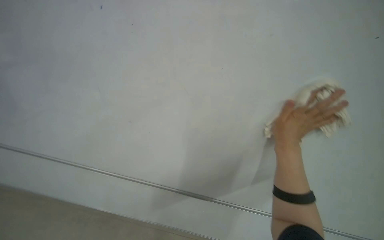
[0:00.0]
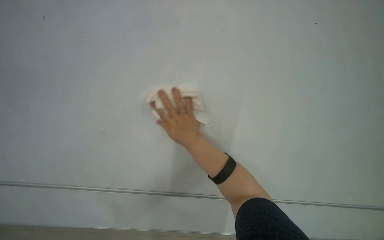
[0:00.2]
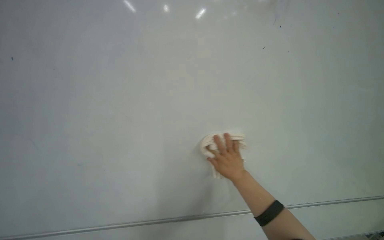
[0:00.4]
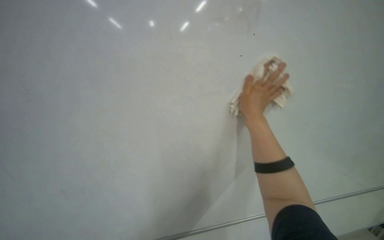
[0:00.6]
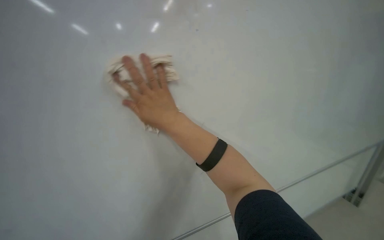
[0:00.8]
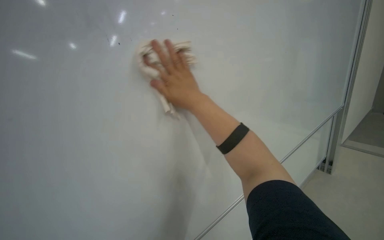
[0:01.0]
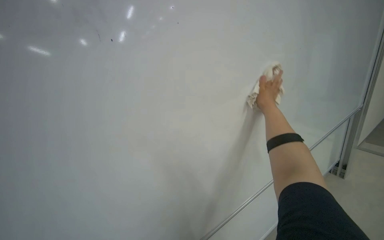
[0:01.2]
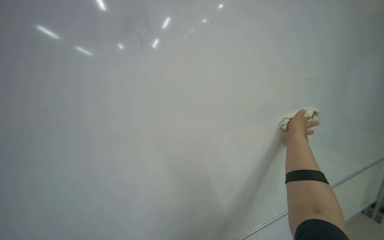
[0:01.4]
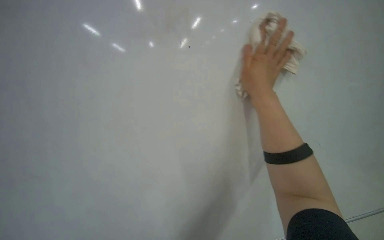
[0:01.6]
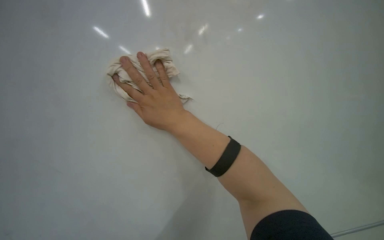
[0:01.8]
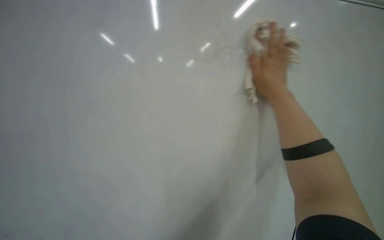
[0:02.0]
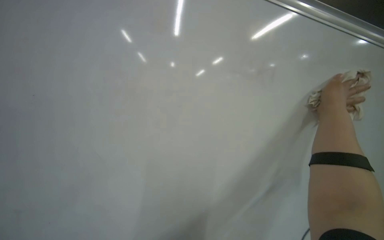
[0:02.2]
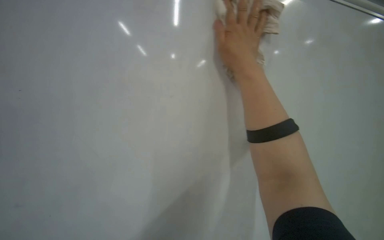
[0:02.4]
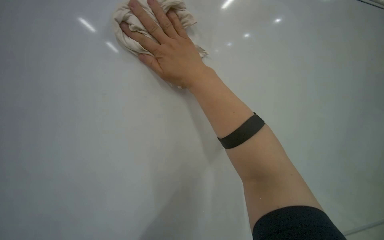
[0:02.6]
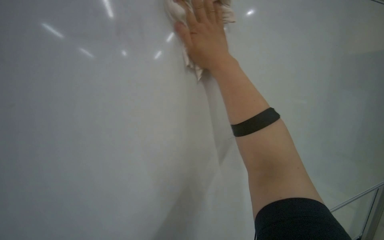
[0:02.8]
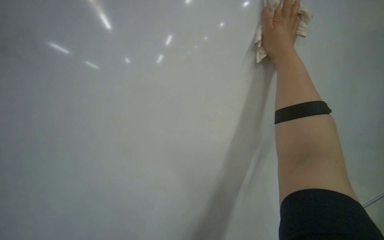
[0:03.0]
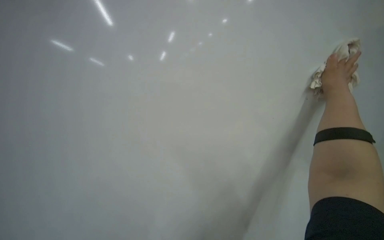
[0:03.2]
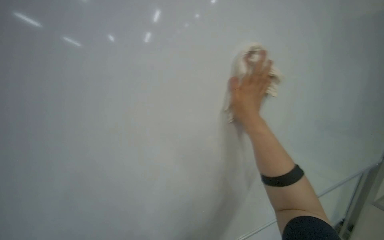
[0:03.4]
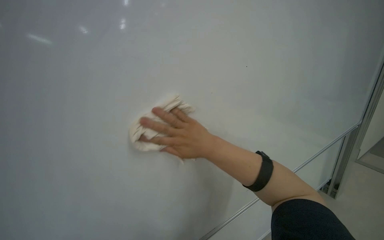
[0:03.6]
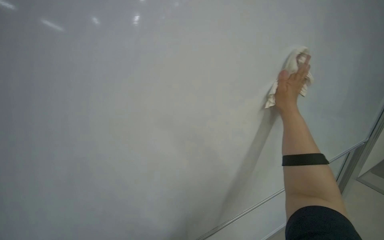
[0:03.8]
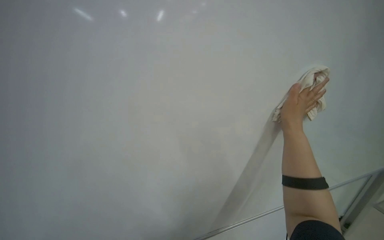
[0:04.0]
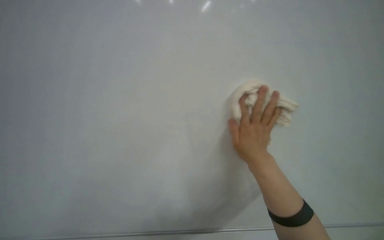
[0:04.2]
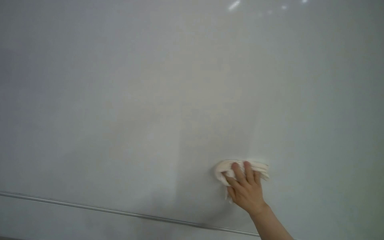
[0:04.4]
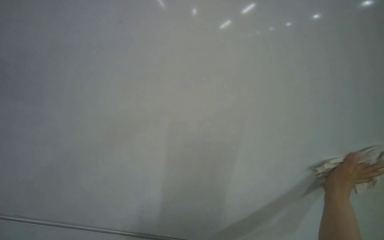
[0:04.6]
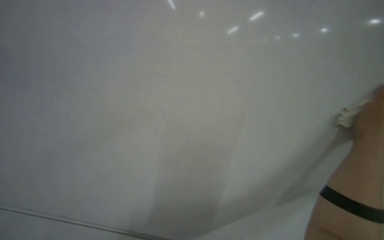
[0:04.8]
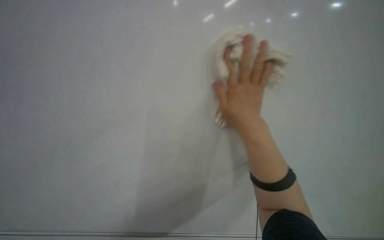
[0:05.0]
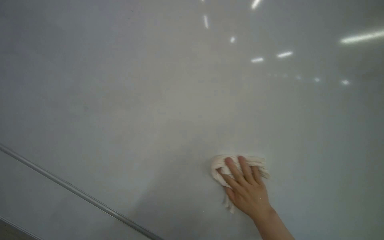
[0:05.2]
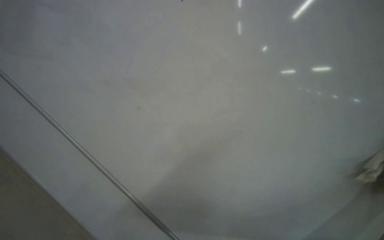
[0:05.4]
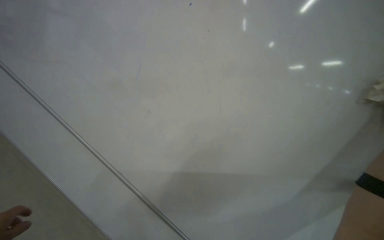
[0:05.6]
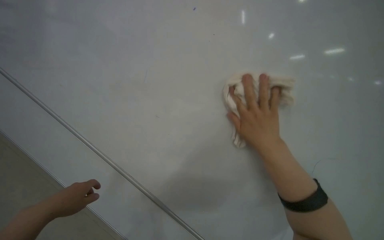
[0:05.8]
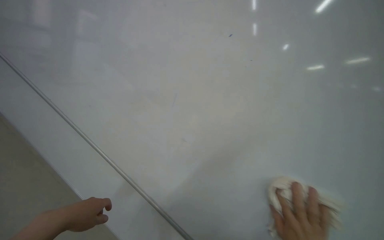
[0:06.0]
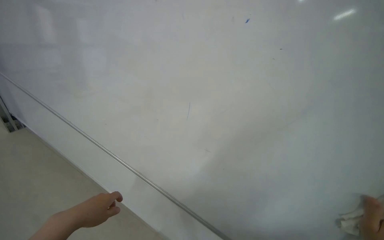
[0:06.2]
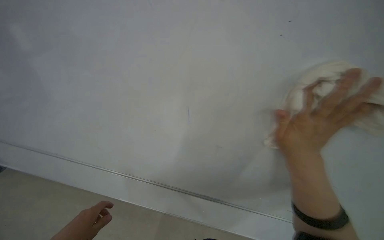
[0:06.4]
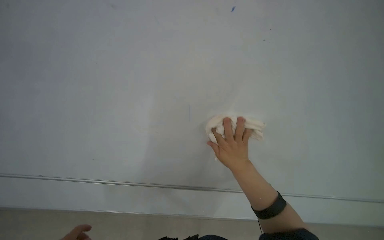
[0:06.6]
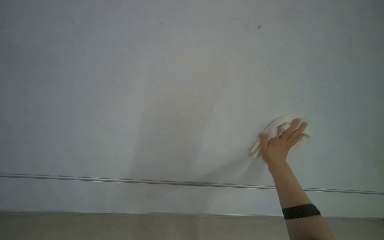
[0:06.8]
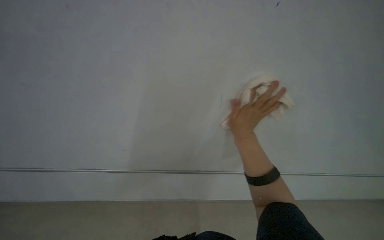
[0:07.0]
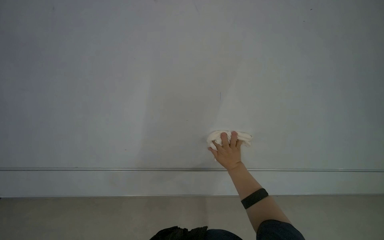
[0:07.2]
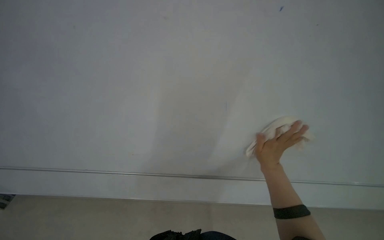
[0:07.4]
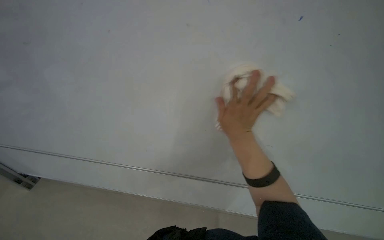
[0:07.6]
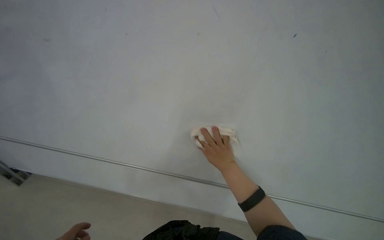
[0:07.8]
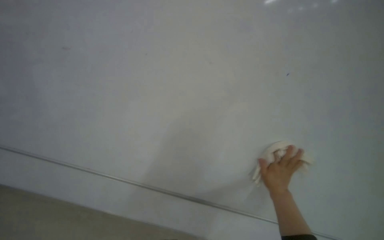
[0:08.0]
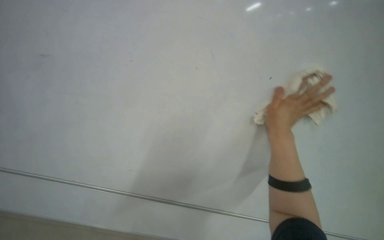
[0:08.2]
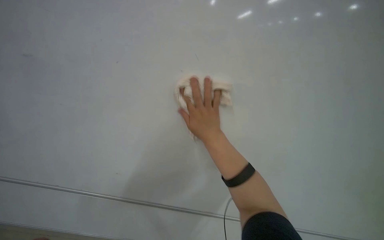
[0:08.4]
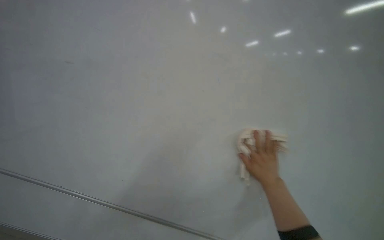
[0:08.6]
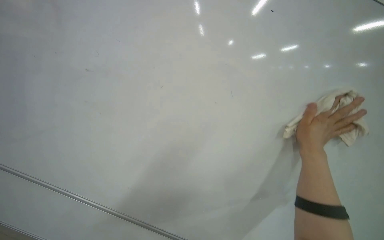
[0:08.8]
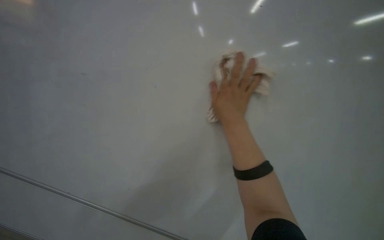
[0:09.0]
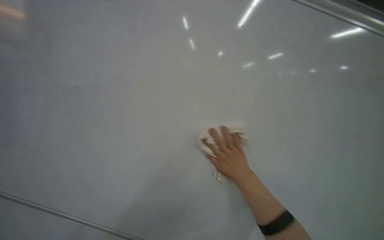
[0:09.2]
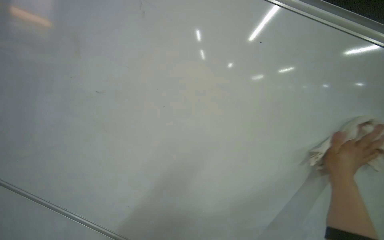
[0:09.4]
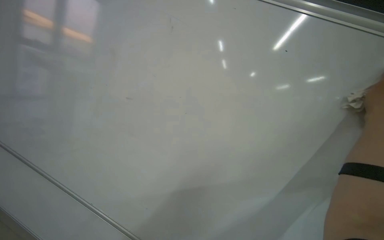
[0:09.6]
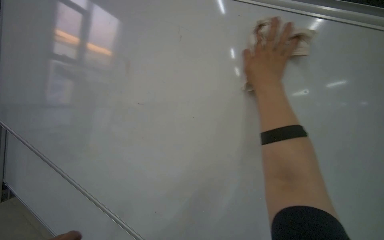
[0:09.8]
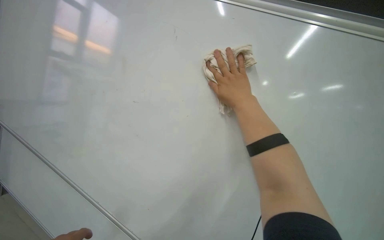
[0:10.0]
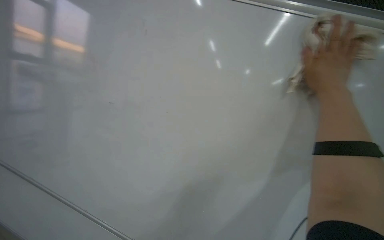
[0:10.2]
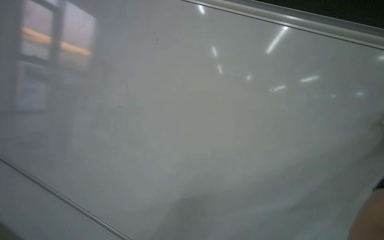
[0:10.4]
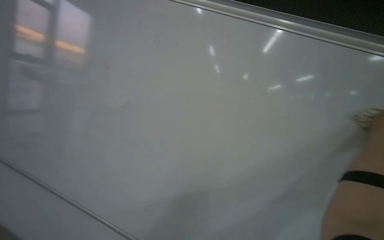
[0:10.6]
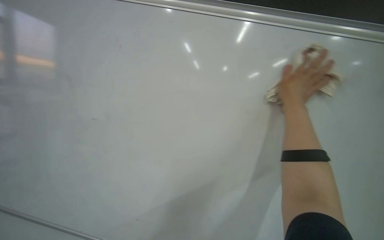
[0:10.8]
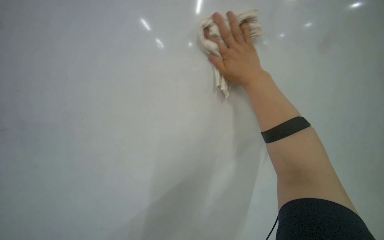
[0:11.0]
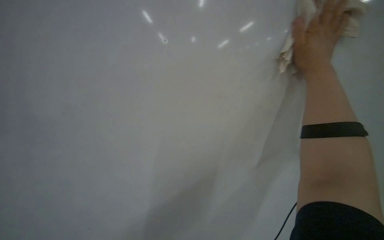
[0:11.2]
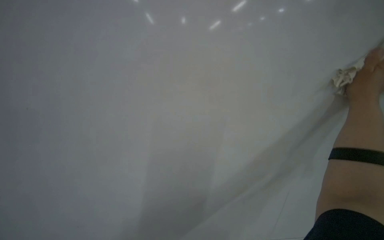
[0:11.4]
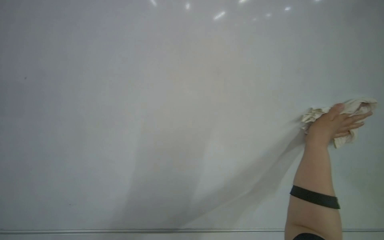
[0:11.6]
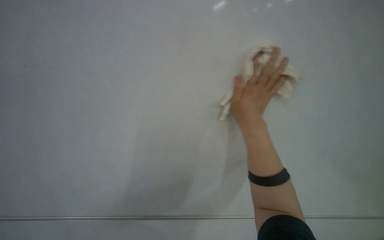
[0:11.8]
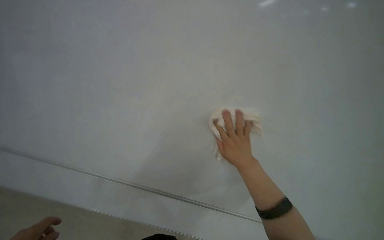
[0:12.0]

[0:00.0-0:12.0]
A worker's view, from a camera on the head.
Job: wiping surfaces.
The whole recording: Wiping whiteboard clean. Wipes the large whiteboard clean with a cloth.
0:00.0 to 0:01.6: The camera is aimed some 25 degrees further to the left. The view tilts some 15 degrees downward. The right hand goes left and right, roughly 40 cm each way, reversing 4 times.
0:01.6 to 0:03.0: The wearer looks approximately 50 degrees further to the left.
0:07.6 to 0:09.0: The camera travels approximately 40 cm. The camera sweeps to the left, by approximately 15 degrees. Everything in view rotates roughly 45 degrees counterclockwise.

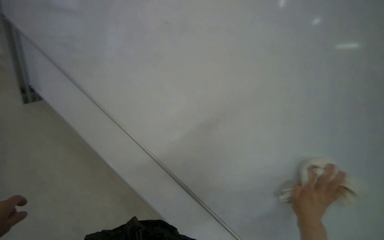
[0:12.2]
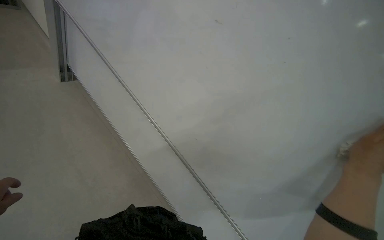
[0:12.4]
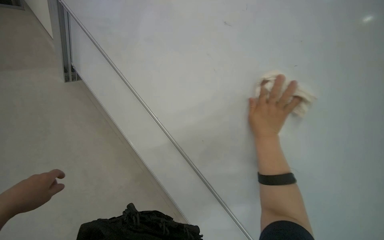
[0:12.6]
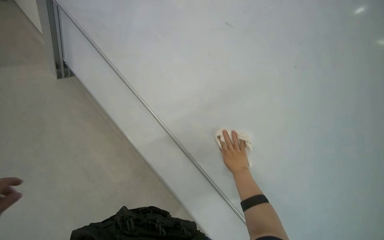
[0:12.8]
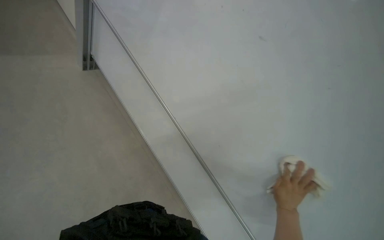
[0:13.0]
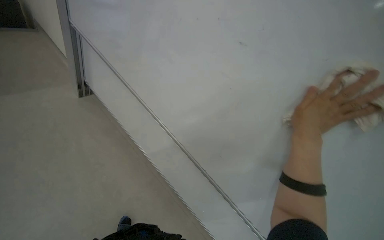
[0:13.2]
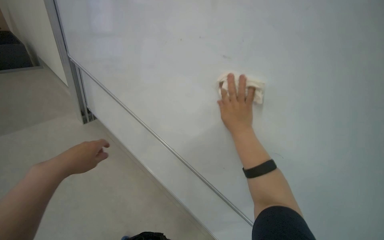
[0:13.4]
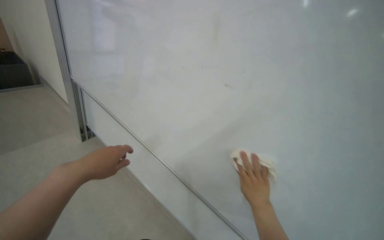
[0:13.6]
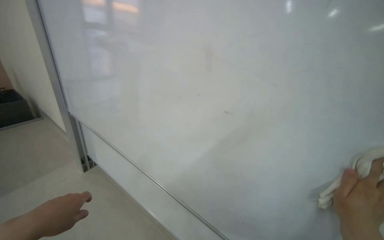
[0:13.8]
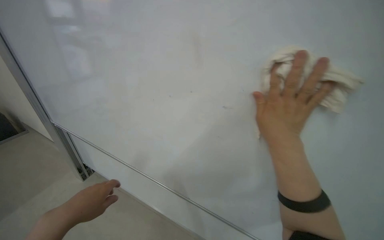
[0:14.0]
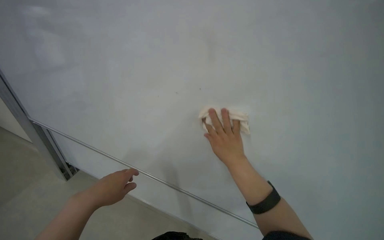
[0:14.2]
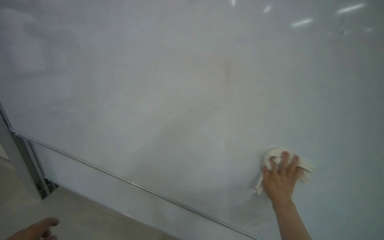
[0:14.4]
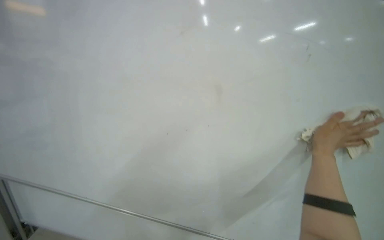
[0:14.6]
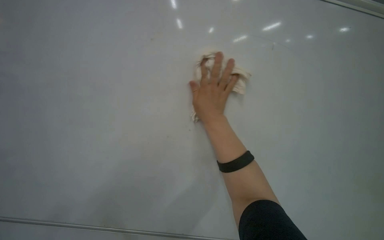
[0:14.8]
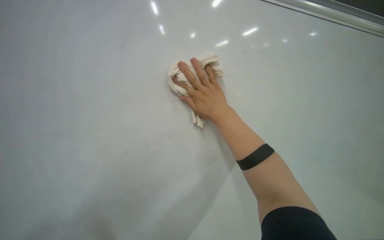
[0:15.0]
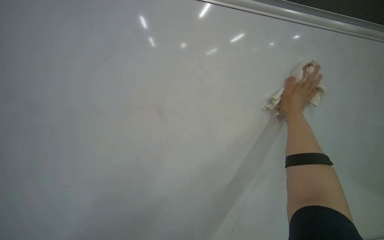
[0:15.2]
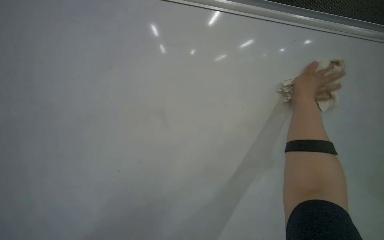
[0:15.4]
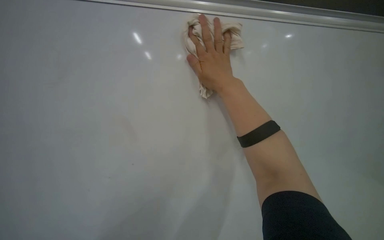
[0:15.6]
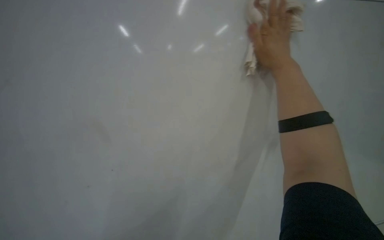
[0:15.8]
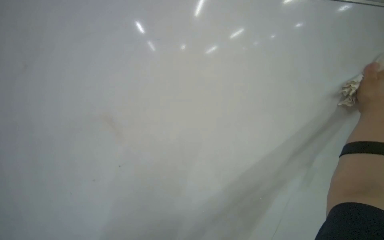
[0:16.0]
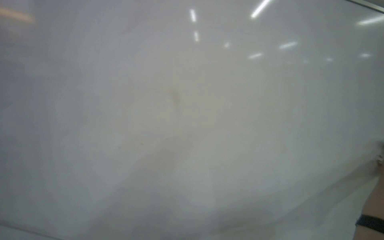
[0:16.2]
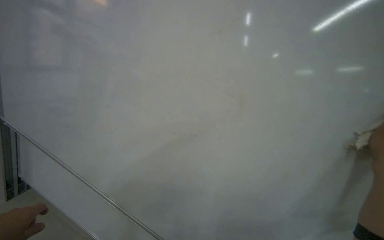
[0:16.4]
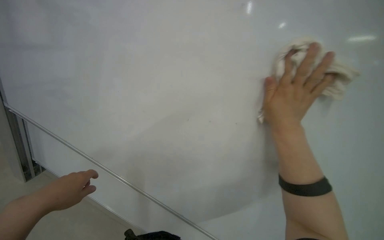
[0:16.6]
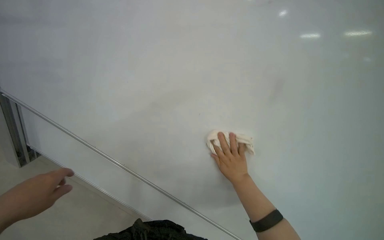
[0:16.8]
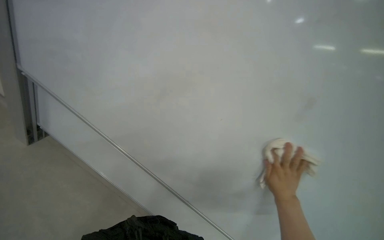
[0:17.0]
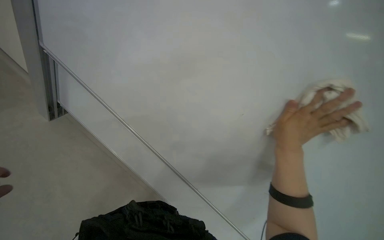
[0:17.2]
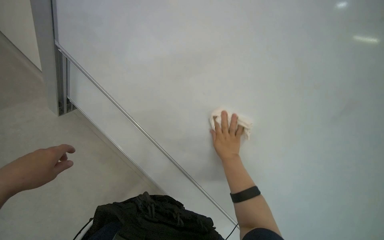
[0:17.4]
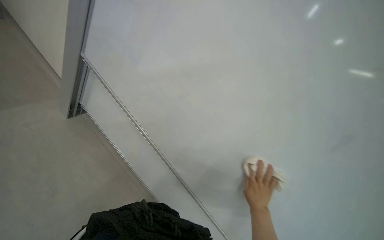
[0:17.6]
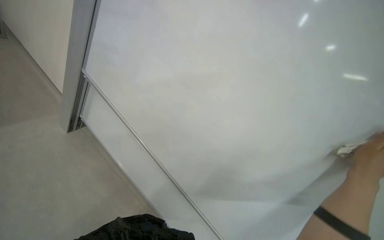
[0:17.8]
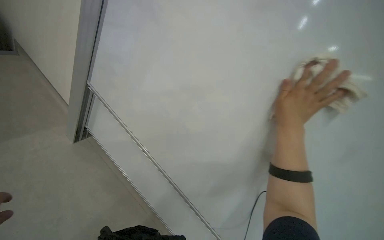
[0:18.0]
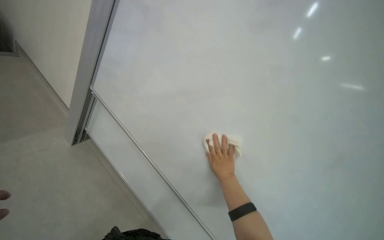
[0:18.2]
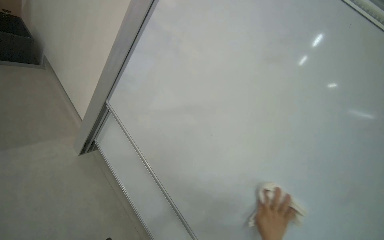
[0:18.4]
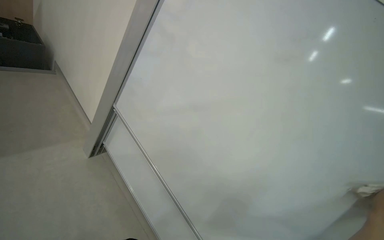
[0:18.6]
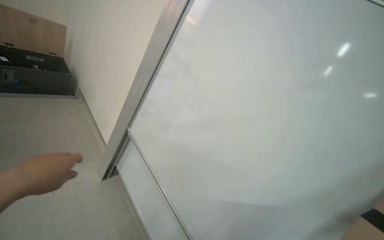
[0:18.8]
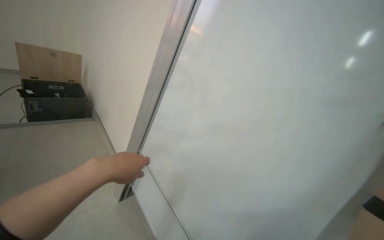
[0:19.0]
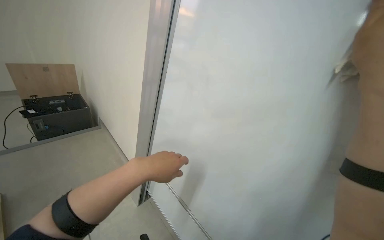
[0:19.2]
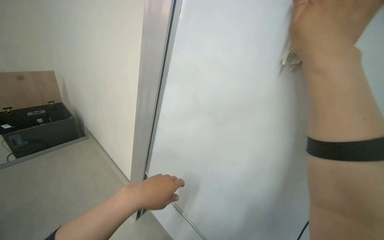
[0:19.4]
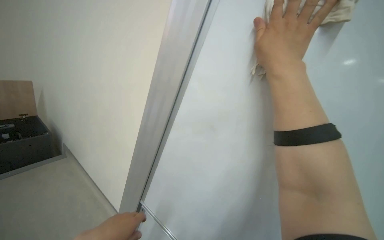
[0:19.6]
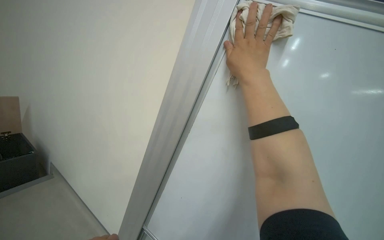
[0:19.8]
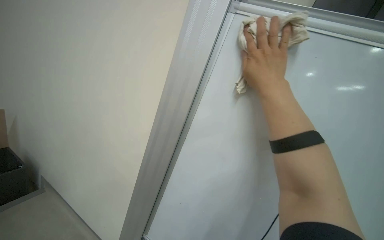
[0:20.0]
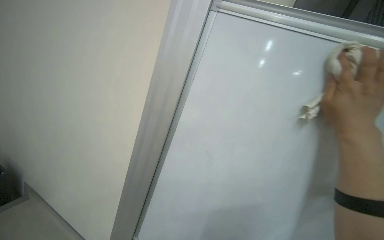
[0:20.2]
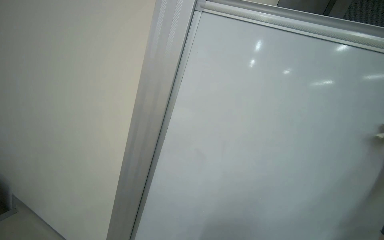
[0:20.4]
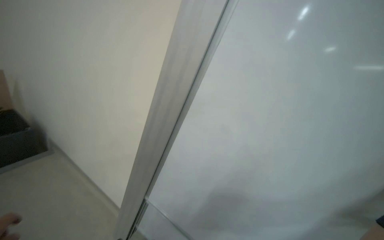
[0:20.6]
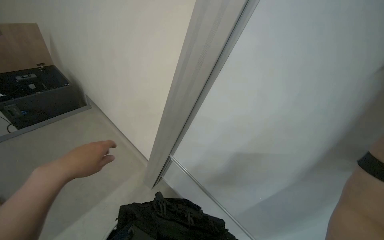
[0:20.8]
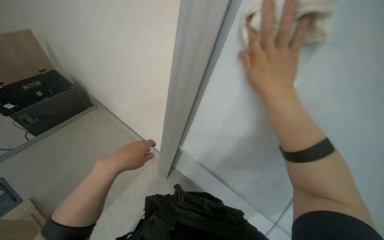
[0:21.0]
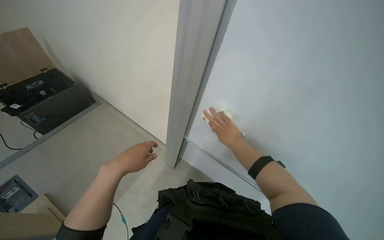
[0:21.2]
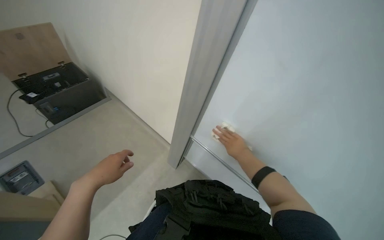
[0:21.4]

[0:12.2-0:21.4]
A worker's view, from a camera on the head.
Job: wiping surfaces.
The whole recording: Wiping whiteboard clean. Wipes the large whiteboard clean with a cloth.
0:12.2 to 0:13.8: The camera pitches upward, by roughly 20 degrees.
0:13.8 to 0:15.2: The view tips upward by approximately 15 degrees.
0:15.2 to 0:16.8: The view swings about 25 degrees to the left. The view tilts roughly 15 degrees upward.
0:16.8 to 0:18.4: The view tips upward by roughly 15 degrees.
